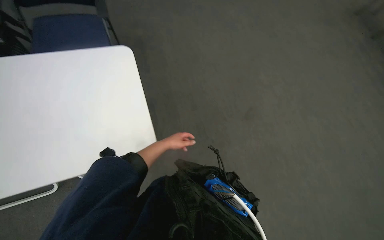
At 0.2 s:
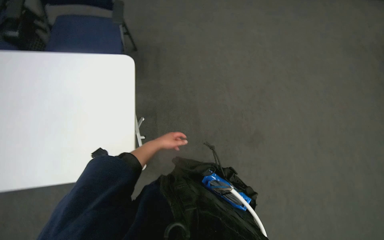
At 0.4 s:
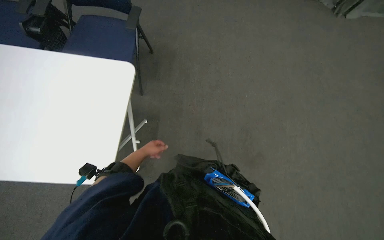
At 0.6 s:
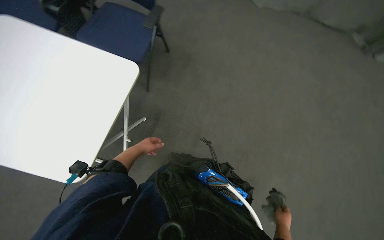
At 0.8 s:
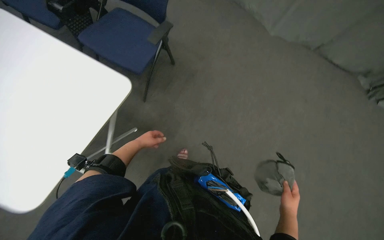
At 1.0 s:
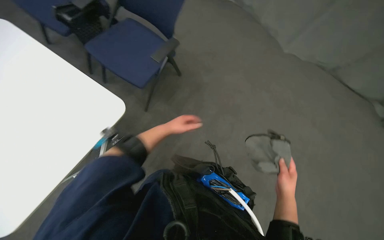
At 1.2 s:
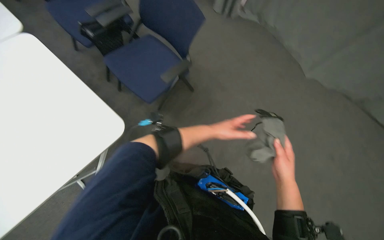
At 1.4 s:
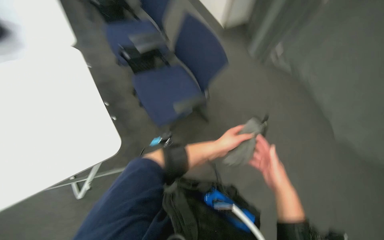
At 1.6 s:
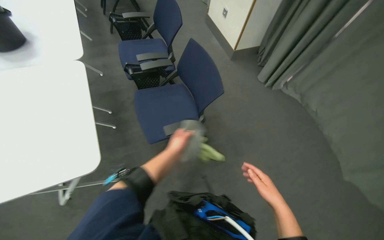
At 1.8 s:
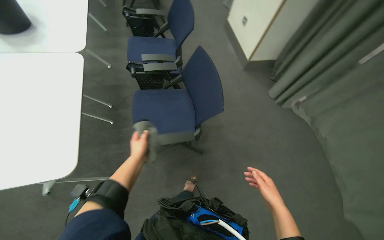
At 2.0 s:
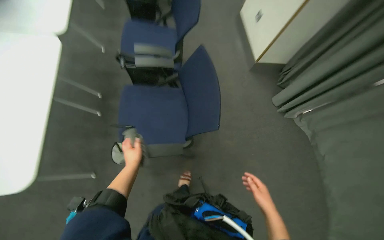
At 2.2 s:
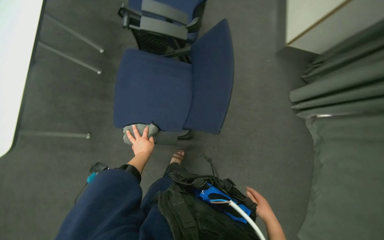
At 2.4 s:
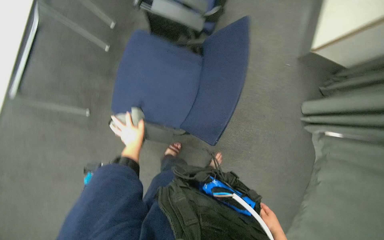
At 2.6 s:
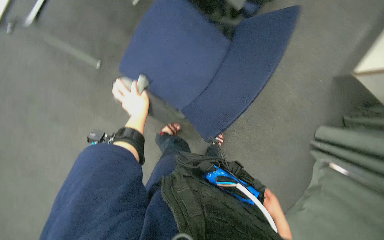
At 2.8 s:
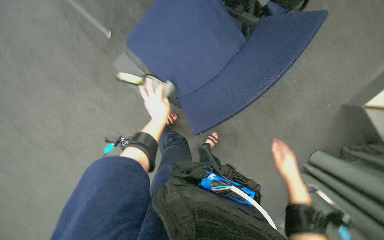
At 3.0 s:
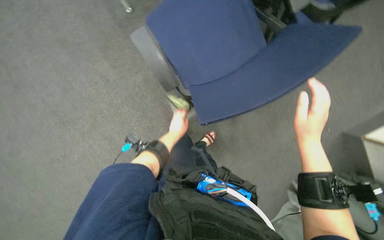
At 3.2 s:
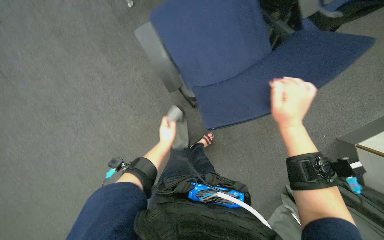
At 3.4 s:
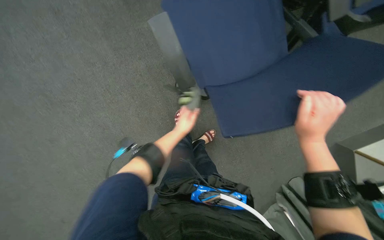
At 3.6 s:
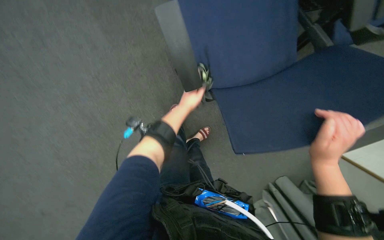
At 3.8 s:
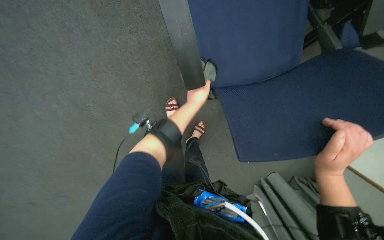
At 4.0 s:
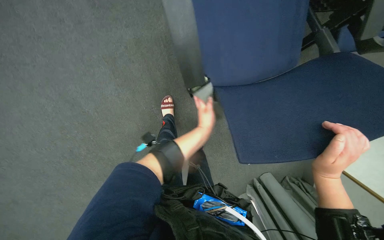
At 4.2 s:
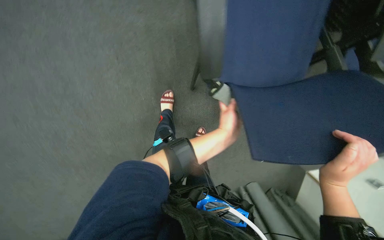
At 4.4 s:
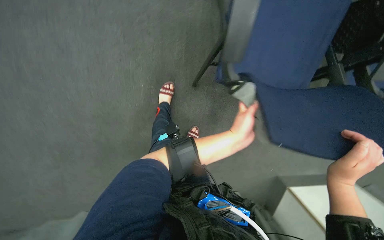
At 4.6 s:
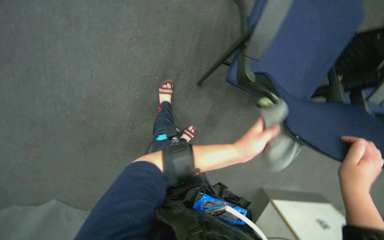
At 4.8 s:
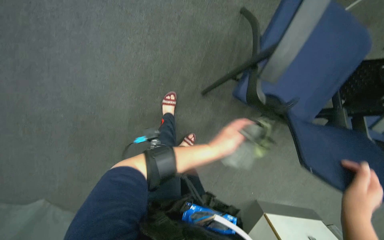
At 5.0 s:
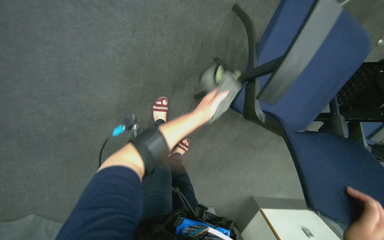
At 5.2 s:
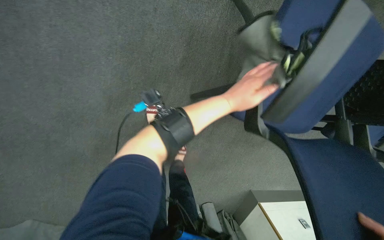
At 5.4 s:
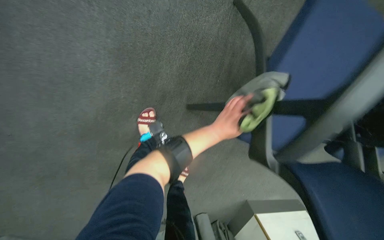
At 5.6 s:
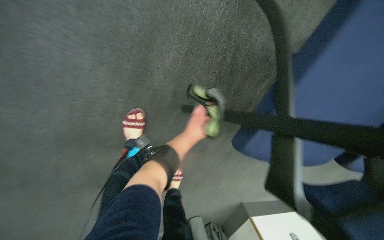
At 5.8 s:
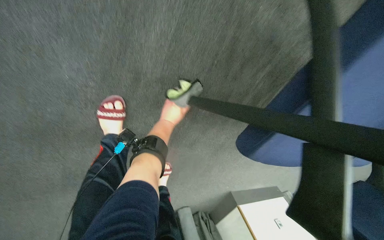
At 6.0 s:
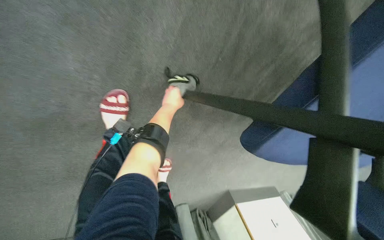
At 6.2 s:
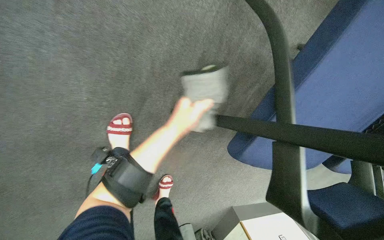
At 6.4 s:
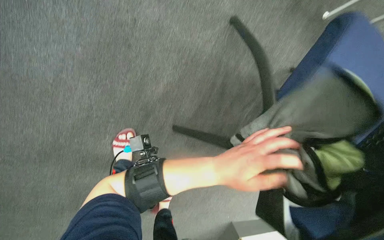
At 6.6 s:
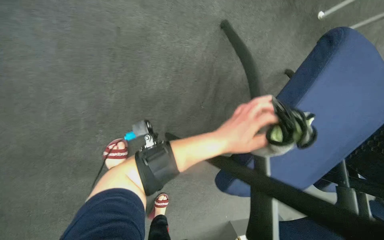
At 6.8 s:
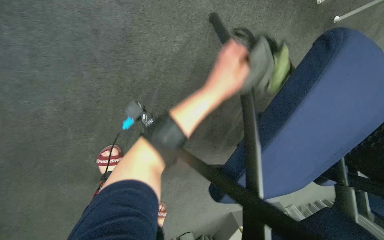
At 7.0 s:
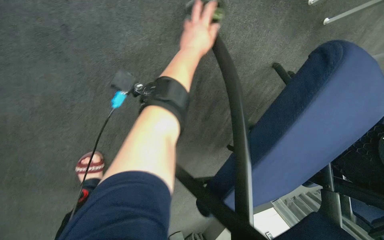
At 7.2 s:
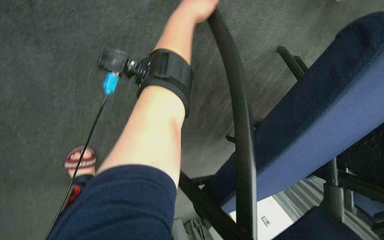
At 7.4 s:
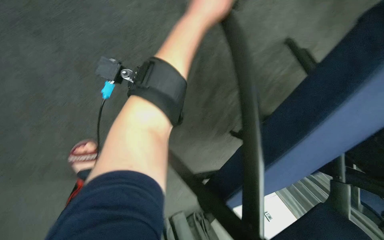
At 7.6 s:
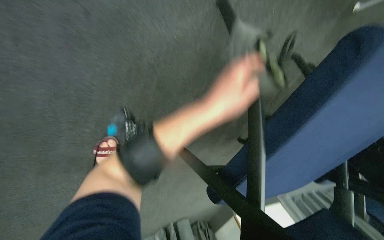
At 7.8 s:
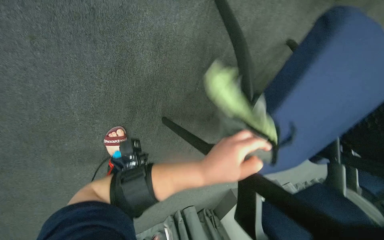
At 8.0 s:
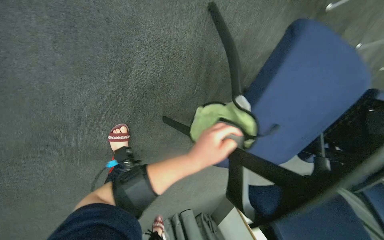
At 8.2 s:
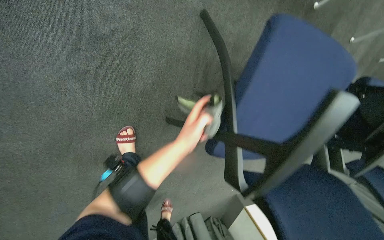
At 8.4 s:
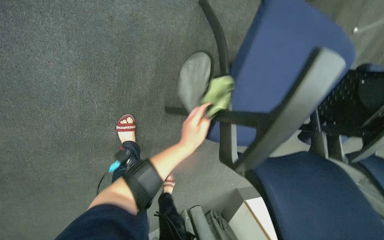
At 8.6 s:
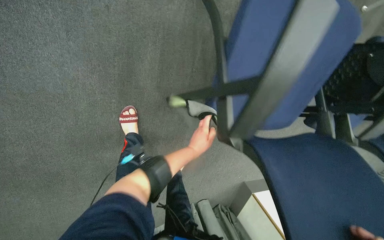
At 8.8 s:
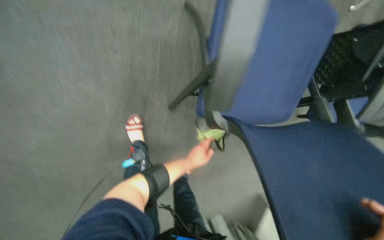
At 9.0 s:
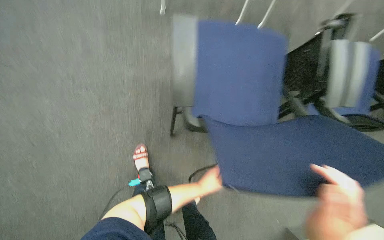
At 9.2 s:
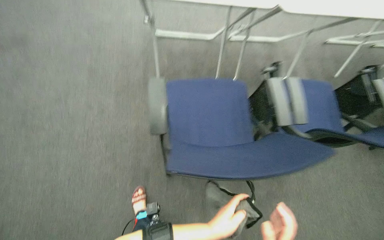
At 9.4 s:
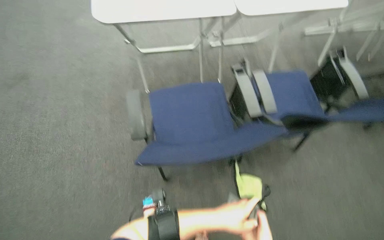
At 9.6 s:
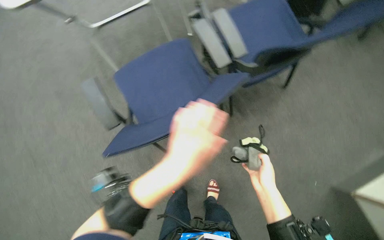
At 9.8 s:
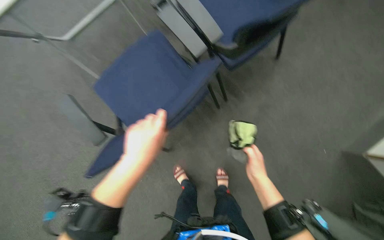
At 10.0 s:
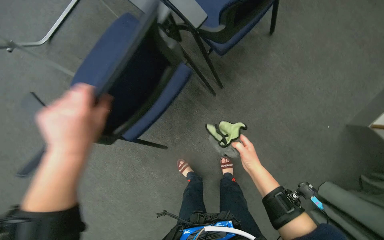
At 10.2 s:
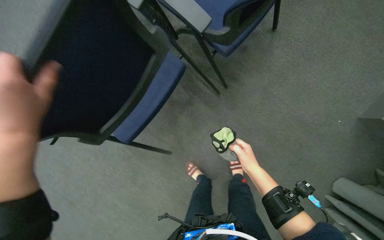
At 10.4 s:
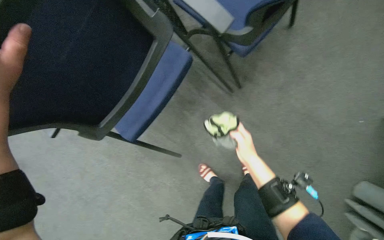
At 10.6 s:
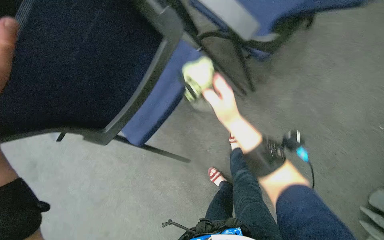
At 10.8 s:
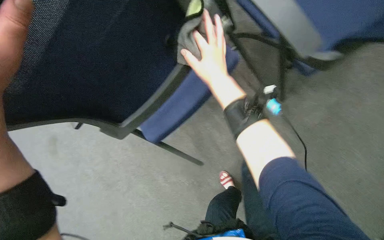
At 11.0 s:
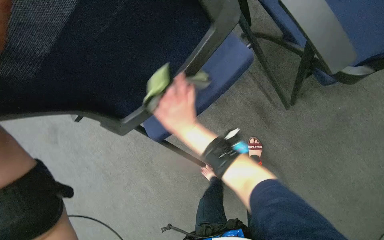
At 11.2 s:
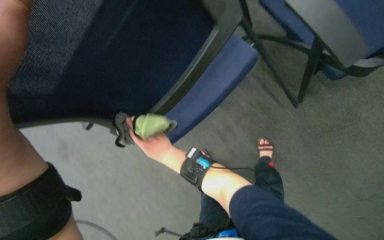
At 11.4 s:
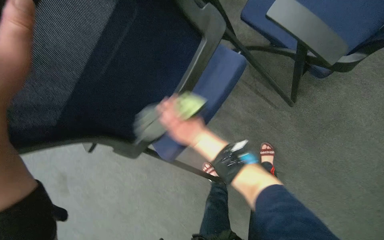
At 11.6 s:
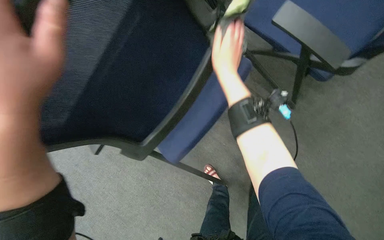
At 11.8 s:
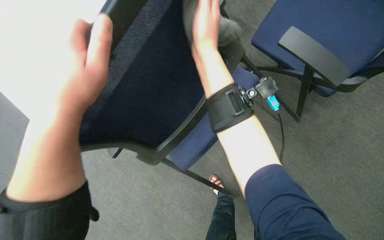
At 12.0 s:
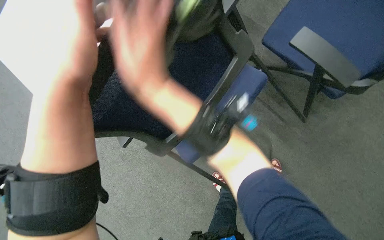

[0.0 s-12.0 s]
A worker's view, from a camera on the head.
Job: wiping surfaces.
The whole recording: Wiping conference room chairs. The worker wipes the blue chairs in the conference room with a cloth.
0.0 to 1.6 s: The head turns to the left by approximately 65 degrees. The view tips upward by approximately 40 degrees.
1.6 to 3.0 s: The head travels about 60 cm. The view tilts approximately 25 degrees downward. The scene turns approximately 80 degrees clockwise in the picture.
3.0 to 4.4 s: The view pans to the right by some 20 degrees. The scene rotates clockwise by some 30 degrees. The left hand moves to the right, approximately 15 cm.
6.0 to 7.6 s: The left hand heads nearer to the camera and to the right, covering approximately 35 cm, and travels up the picture and back again, about 40 cm each way.
7.6 to 9.0 s: The camera is carried some 50 cm. The view tips upward by some 25 degrees.
9.0 to 10.4 s: The wearer moves about 50 cm. The scene rotates counterclockwise by about 55 degrees.
10.4 to 12.0 s: The right hand goes up and down the picture, about 30 cm each way, reversing 3 times.

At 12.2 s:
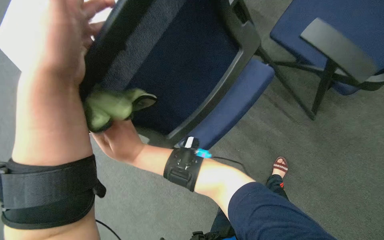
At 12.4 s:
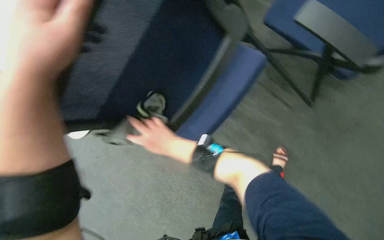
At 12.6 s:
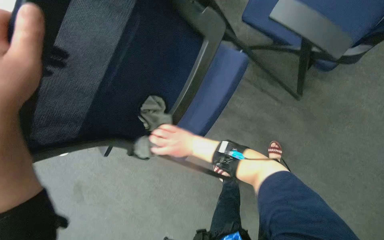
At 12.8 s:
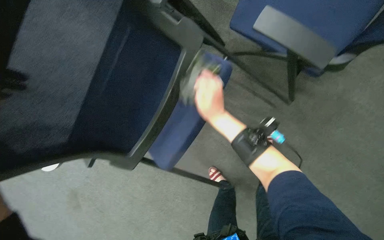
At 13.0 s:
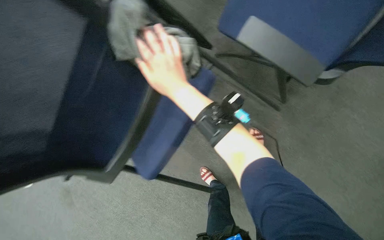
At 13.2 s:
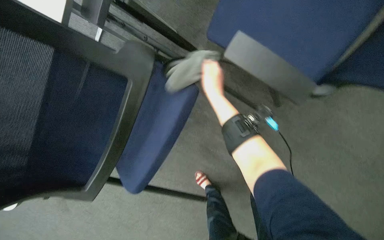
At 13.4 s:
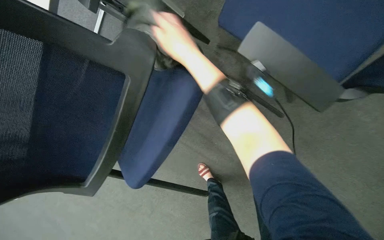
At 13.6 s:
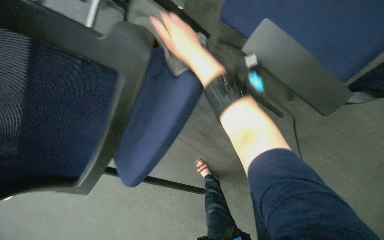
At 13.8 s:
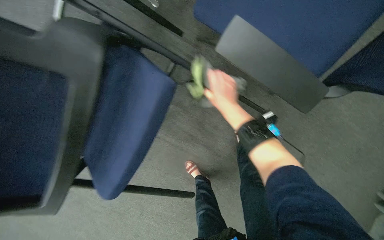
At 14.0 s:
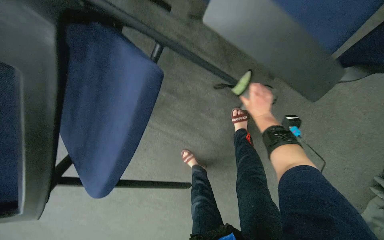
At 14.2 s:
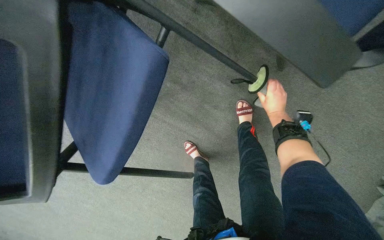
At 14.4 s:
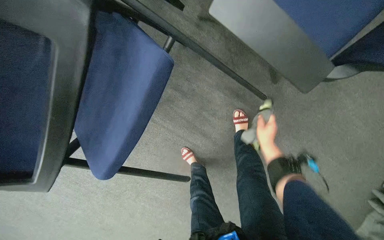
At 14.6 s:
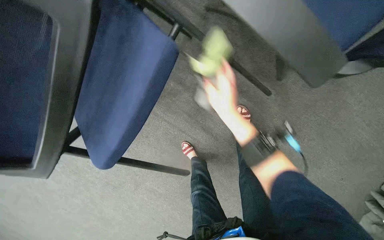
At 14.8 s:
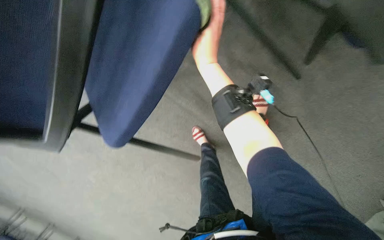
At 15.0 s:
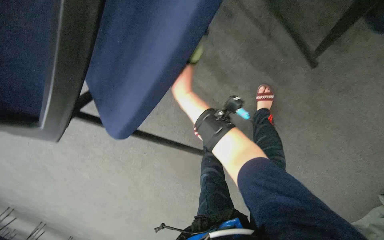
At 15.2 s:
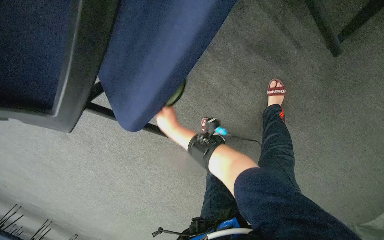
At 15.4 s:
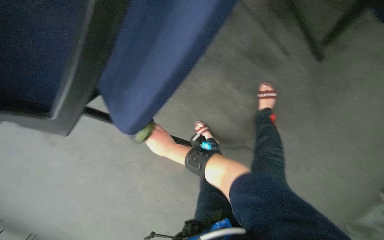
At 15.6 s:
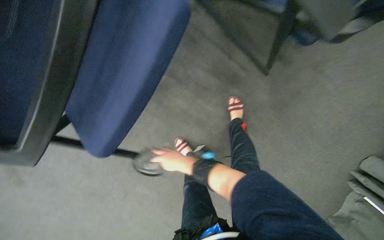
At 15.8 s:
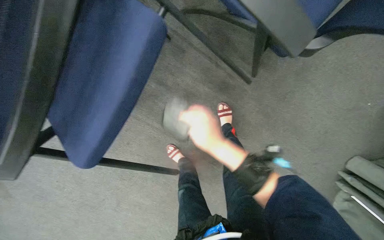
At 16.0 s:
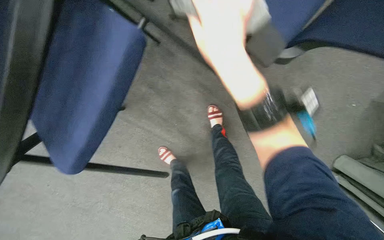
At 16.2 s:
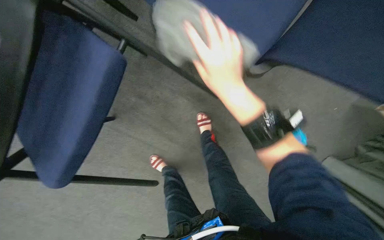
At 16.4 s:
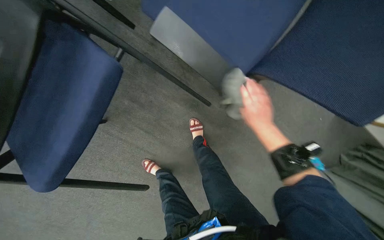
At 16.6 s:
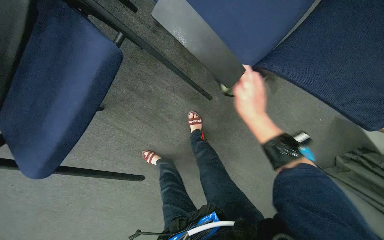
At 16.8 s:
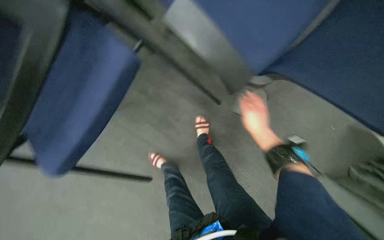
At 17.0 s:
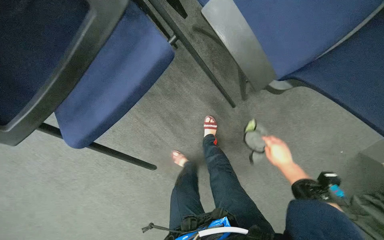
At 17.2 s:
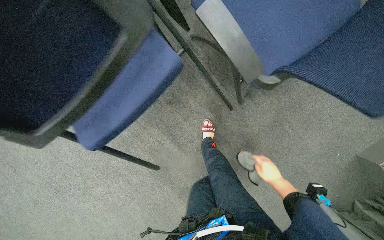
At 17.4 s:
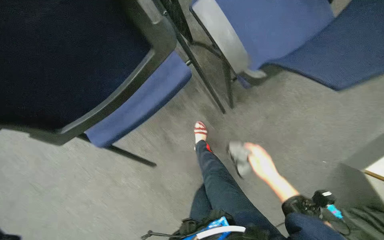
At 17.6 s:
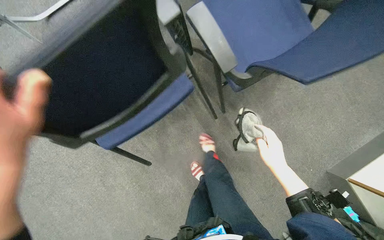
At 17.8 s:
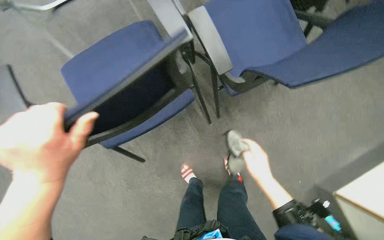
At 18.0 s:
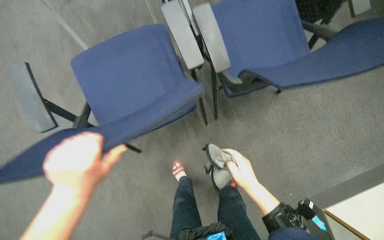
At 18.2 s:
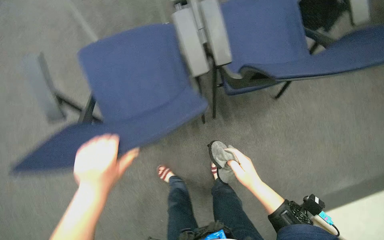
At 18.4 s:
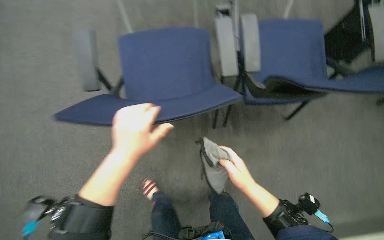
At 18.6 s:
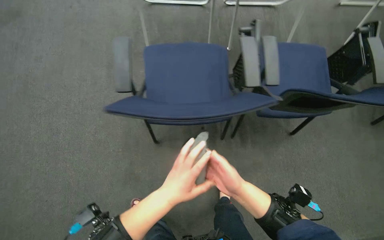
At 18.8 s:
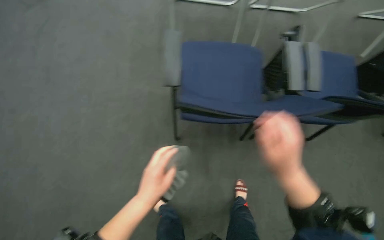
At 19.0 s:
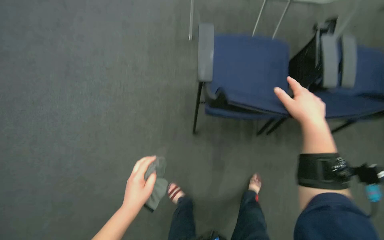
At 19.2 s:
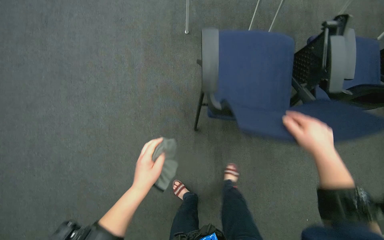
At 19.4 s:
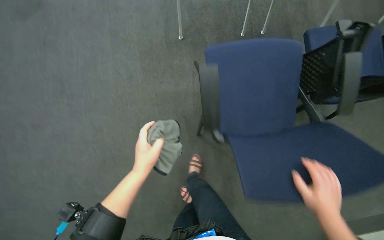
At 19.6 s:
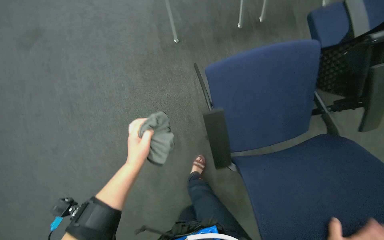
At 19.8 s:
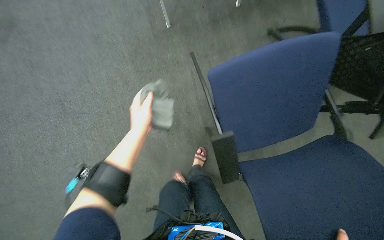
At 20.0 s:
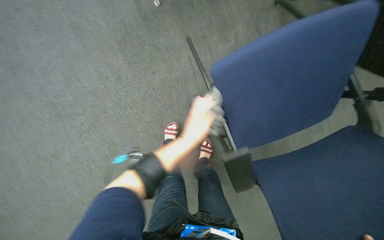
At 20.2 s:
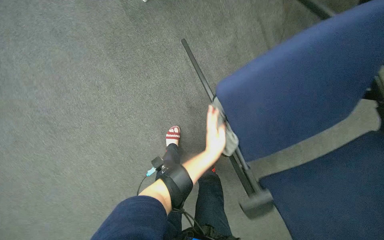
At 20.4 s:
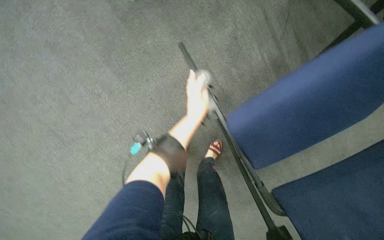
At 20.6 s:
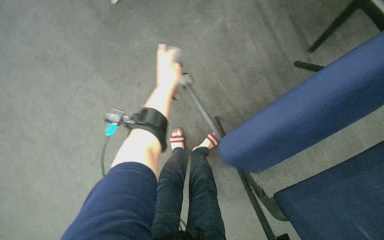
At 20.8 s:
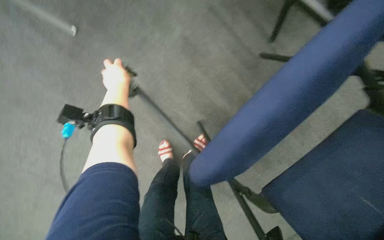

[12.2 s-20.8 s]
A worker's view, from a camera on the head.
Job: wiping surfaces.
The whole recording: Wiping conference room chairs. The worker wipes the blue chairs in the conference room with a cloth.
12.2 to 13.6 s: The right hand shifts roughly 30 cm up the picture and to the right.
13.6 to 15.0 s: The right hand goes about 30 cm down the picture and farther from the camera, and moves approximately 40 cm to the right and comes back.
15.0 to 16.6 s: The view pans to the right by approximately 20 degrees. The view tips upward by some 15 degrees. The right hand travels to the right by approximately 50 cm.
16.6 to 18.0 s: The right hand is displaced down the picture by about 10 cm.
18.0 to 19.4 s: The right hand travels nearer to the camera by roughly 15 cm, and moves approximately 30 cm up the picture and comes back.
19.4 to 20.8 s: The wearer looks roughly 15 degrees further downward. Everything in view rotates roughly 40 degrees counterclockwise. The left hand shifts some 50 cm up the picture, and goes to the right and returns, about 10 cm each way.
